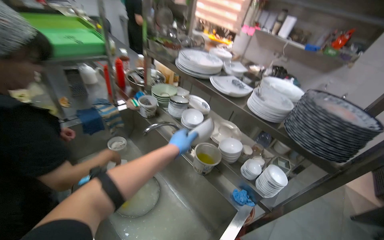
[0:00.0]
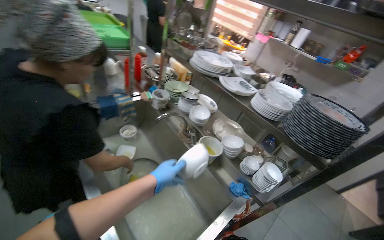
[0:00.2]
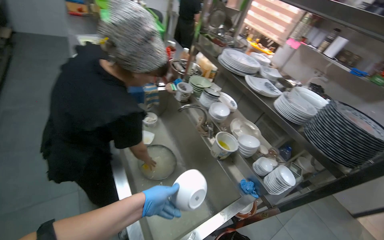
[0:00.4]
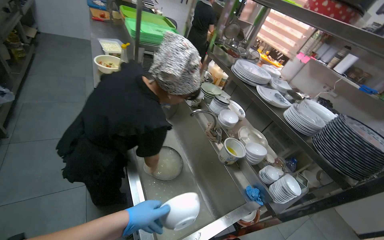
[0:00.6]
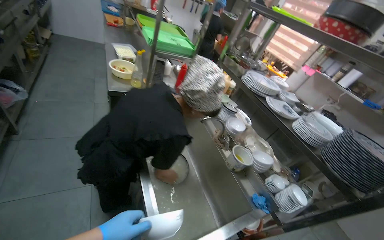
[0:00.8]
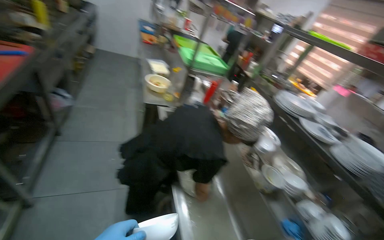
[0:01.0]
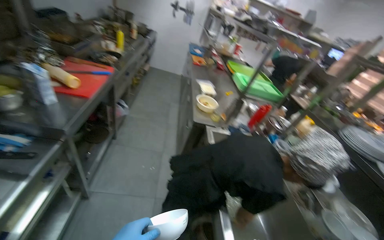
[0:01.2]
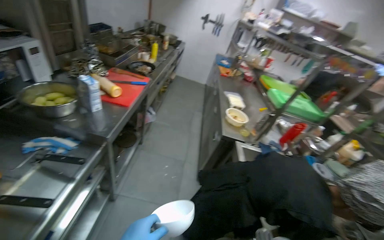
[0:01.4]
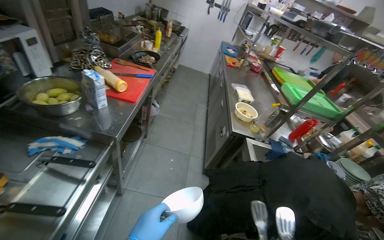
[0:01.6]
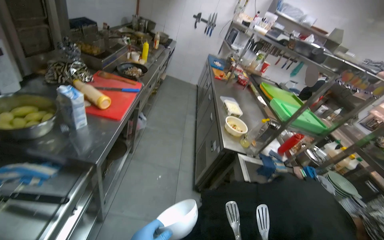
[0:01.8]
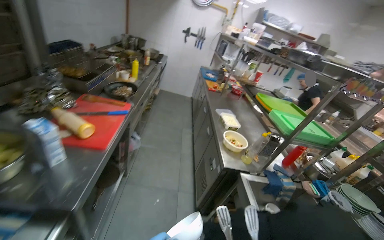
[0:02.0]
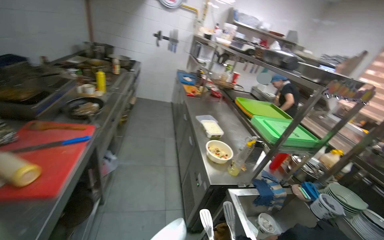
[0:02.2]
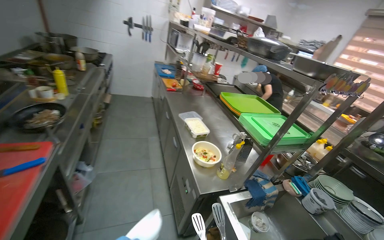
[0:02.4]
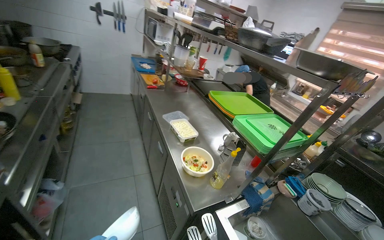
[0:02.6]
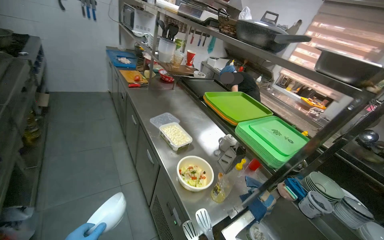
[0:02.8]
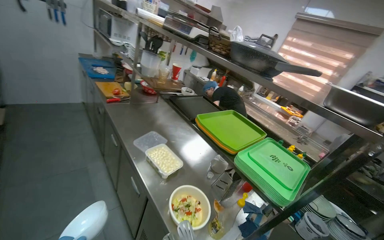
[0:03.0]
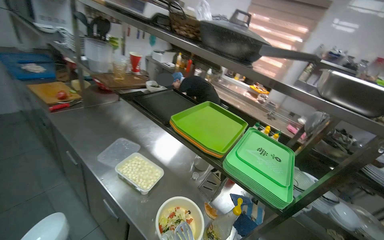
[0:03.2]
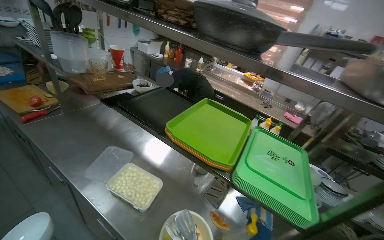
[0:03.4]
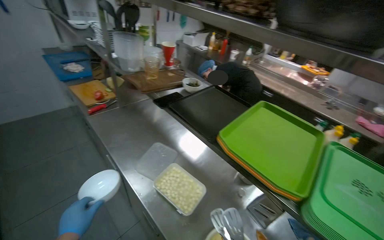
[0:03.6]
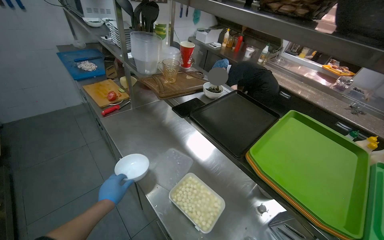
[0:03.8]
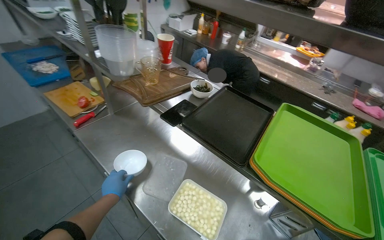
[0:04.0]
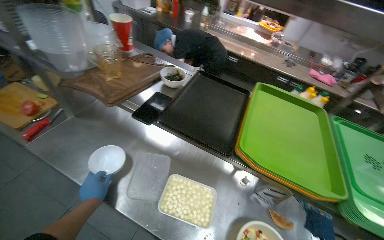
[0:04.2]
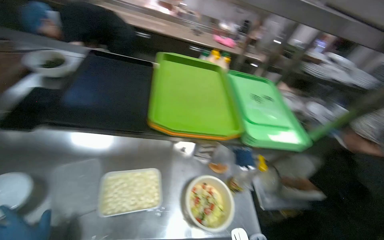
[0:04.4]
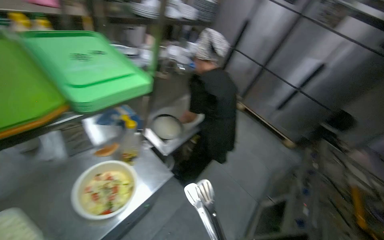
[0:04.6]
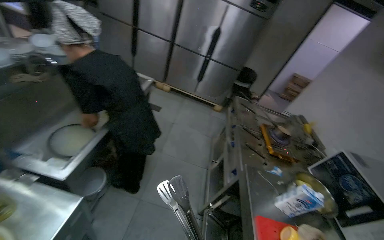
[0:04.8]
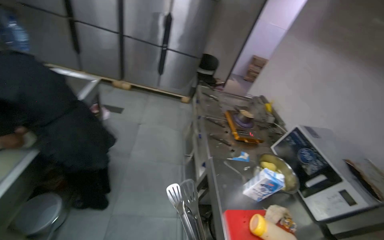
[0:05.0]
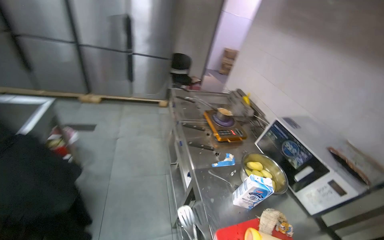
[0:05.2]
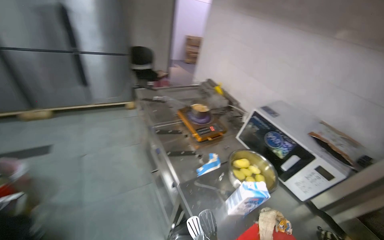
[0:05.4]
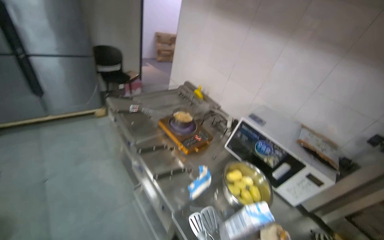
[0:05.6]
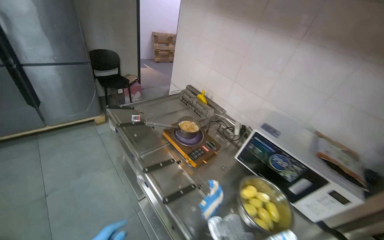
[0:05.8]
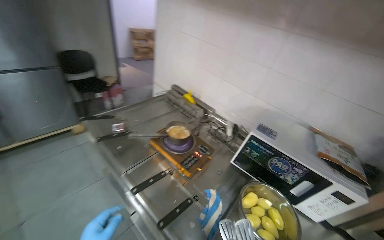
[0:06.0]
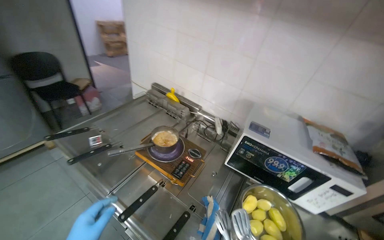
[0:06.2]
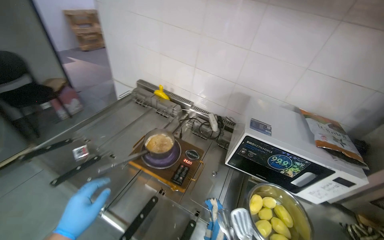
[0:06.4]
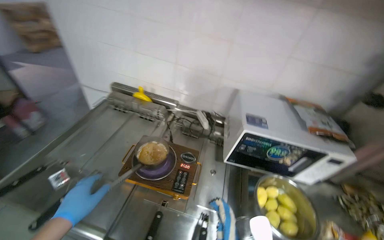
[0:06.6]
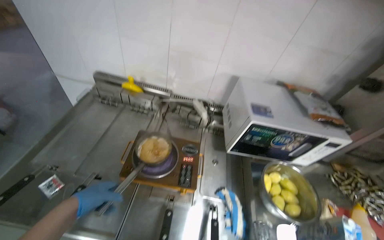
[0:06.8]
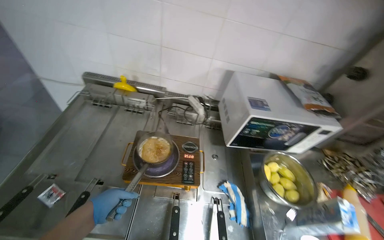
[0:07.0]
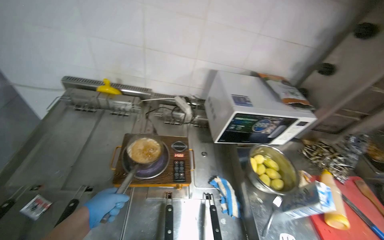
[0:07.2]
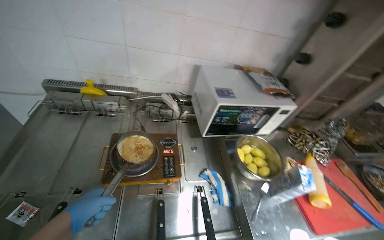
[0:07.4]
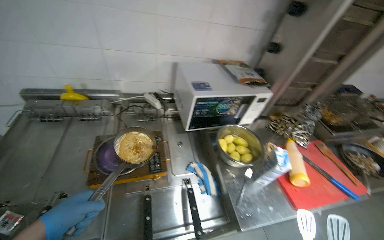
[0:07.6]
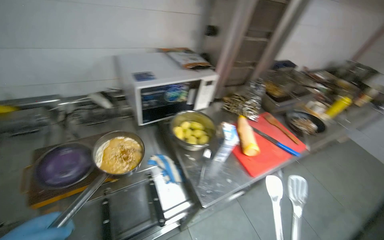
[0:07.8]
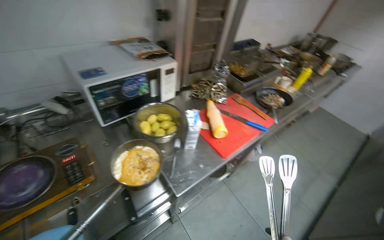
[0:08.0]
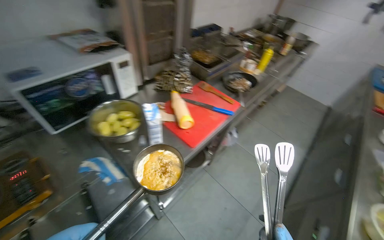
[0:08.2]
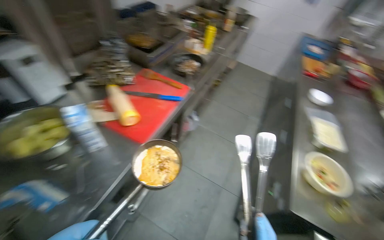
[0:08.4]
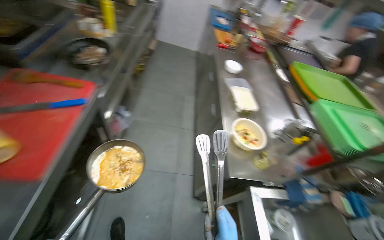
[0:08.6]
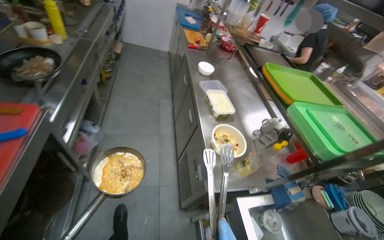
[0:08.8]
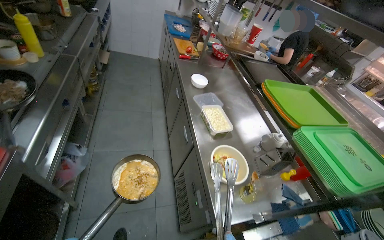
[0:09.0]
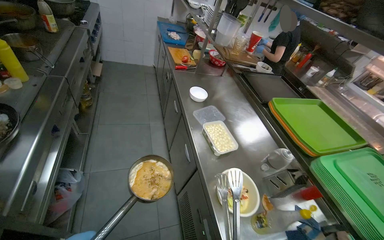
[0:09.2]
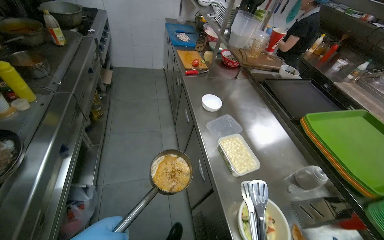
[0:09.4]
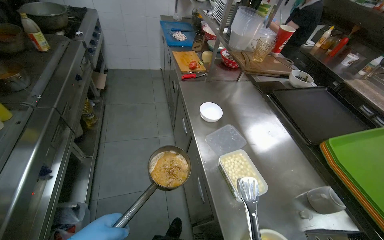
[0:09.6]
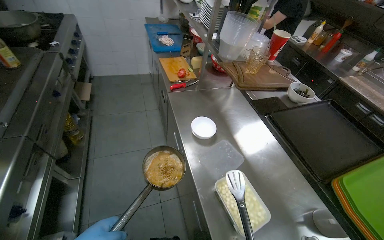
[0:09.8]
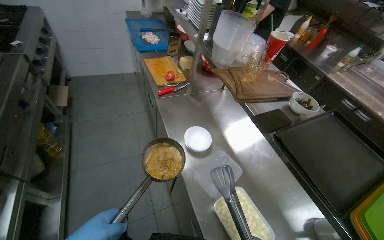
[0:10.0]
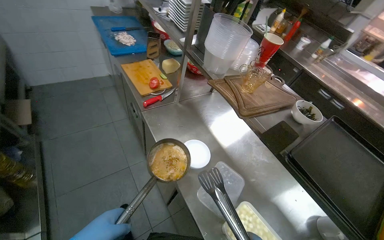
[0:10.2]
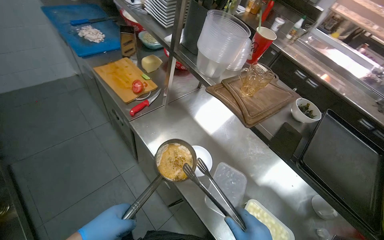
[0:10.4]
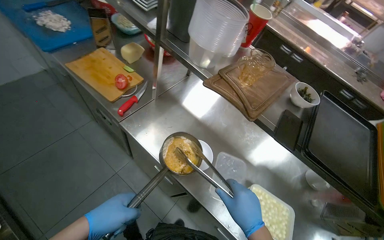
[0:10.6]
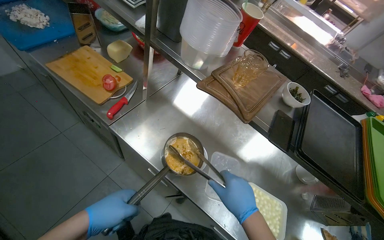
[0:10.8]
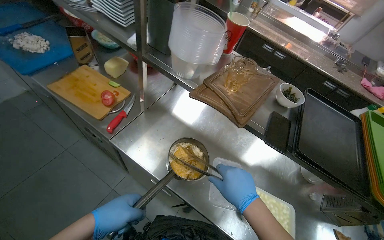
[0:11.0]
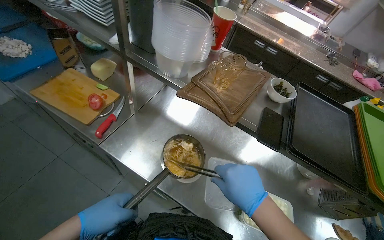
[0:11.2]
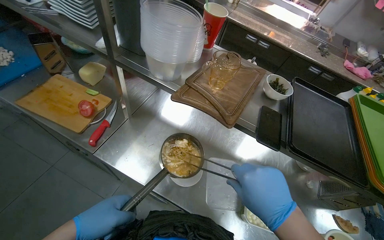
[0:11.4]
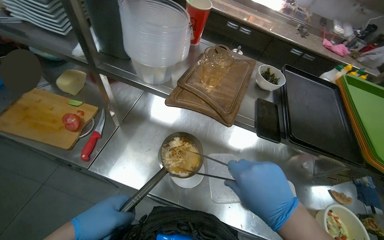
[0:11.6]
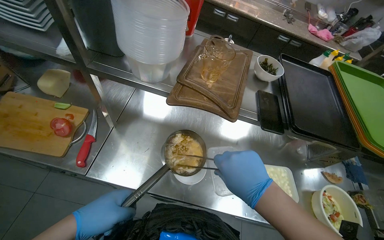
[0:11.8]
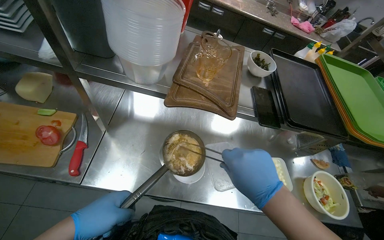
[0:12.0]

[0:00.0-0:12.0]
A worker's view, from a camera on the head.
Job: preparing food.
The whole recording: Peeling carrots and performing other tasks. The worker peels the carrots and performs other tasks in between.
0:00.0 to 0:01.6: The wearer moves approximately 70 cm. The wearer looks approximately 50 degrees further to the left. The wearer looks approximately 15 degrees further upward.
0:01.6 to 0:03.0: The camera is carried roughly 1 m. The wearer looks roughly 45 degrees further to the right.
0:03.0 to 0:04.4: The wearer moves approximately 60 cm. The head turns to the right by roughly 55 degrees. The view tips downward by about 30 degrees.
0:04.4 to 0:06.0: The head travels some 1 m. The head rotates some 130 degrees to the right. The view tilts some 25 degrees downward.
0:06.0 to 0:07.6: The head rotates some 55 degrees to the right. The view tips downward by some 20 degrees.
0:07.6 to 0:09.0: The head travels about 90 cm. The wearer looks approximately 90 degrees further to the right. The view tilts about 20 degrees downward.
0:09.0 to 0:10.4: The wearer moves approximately 1 m. The wearer's head swings some 30 degrees to the right. The view tips downward by about 15 degrees.
0:10.4 to 0:12.0: The head turns to the right by approximately 40 degrees. The wearer looks some 15 degrees further downward.

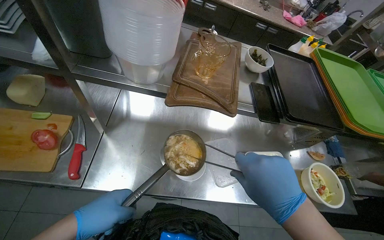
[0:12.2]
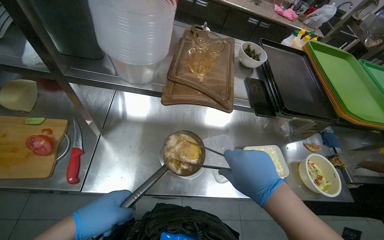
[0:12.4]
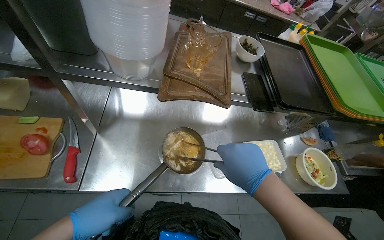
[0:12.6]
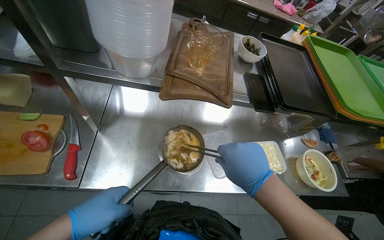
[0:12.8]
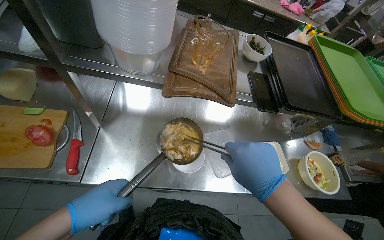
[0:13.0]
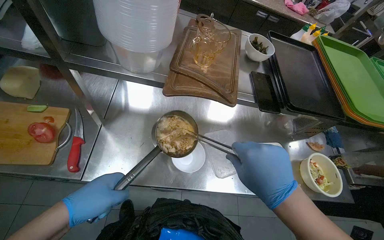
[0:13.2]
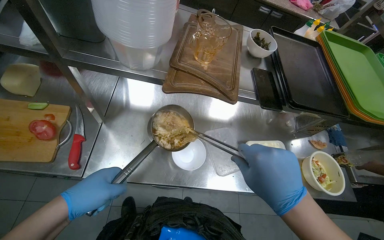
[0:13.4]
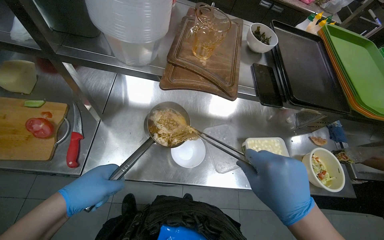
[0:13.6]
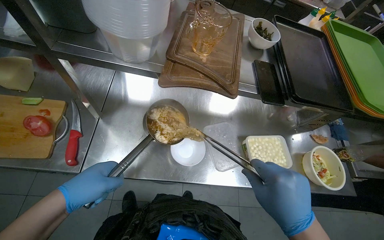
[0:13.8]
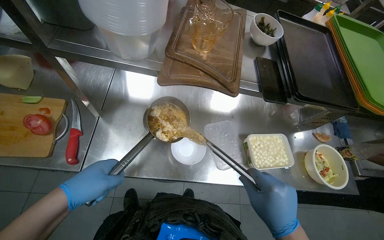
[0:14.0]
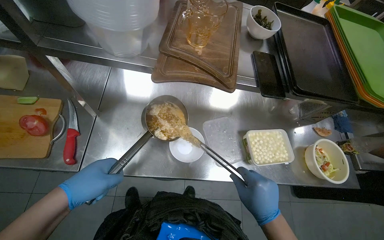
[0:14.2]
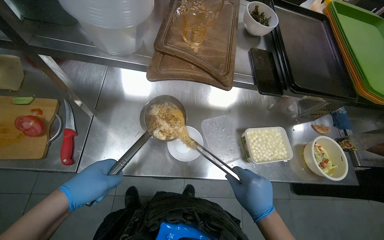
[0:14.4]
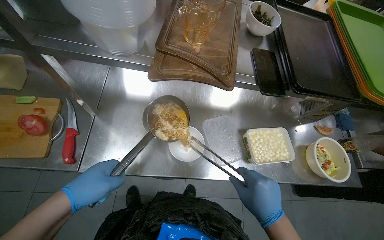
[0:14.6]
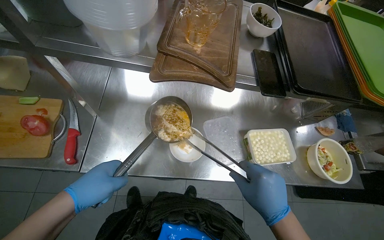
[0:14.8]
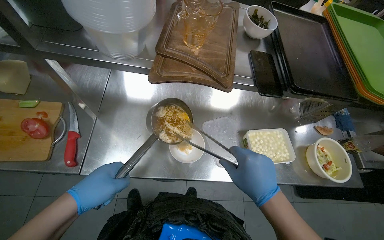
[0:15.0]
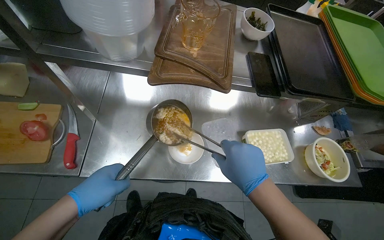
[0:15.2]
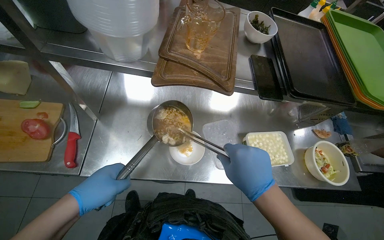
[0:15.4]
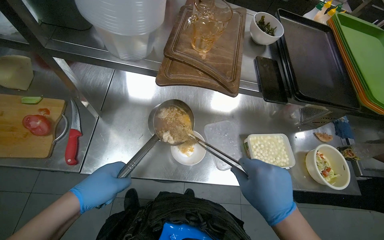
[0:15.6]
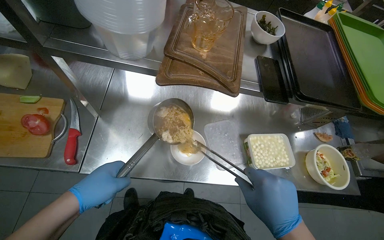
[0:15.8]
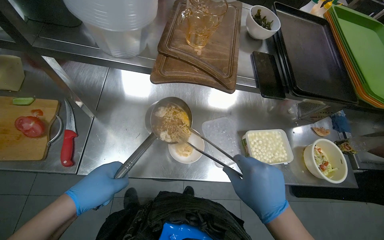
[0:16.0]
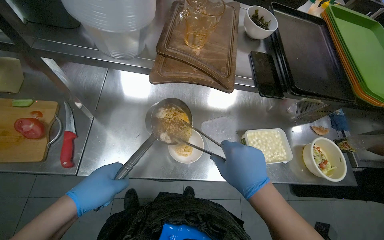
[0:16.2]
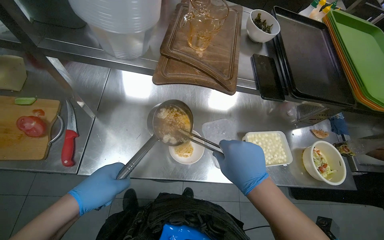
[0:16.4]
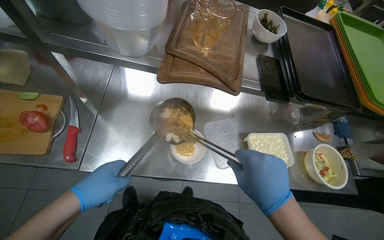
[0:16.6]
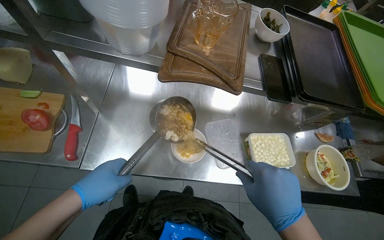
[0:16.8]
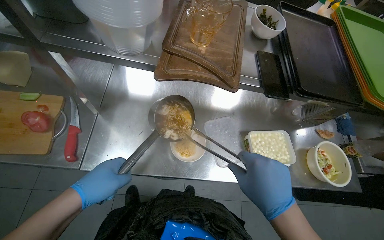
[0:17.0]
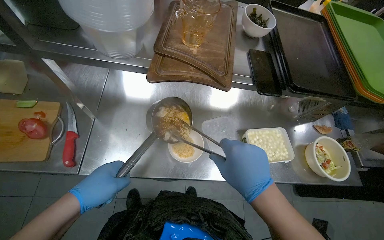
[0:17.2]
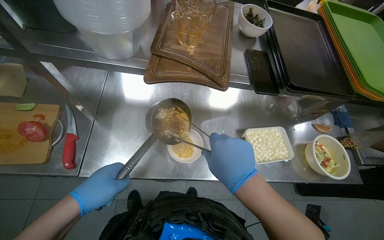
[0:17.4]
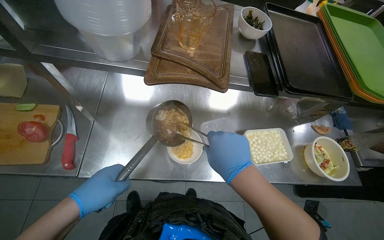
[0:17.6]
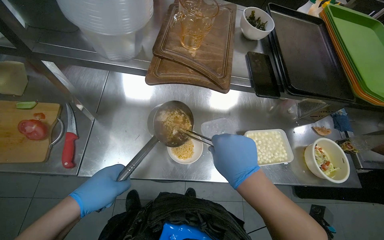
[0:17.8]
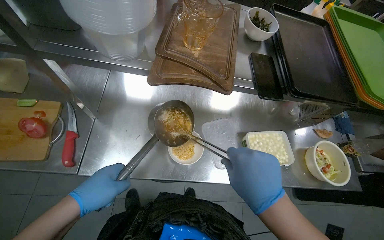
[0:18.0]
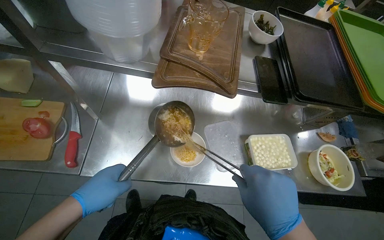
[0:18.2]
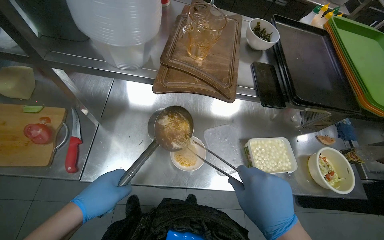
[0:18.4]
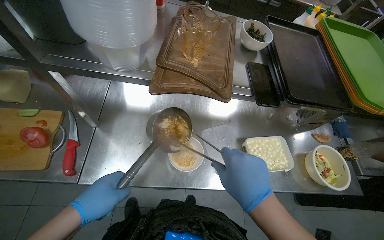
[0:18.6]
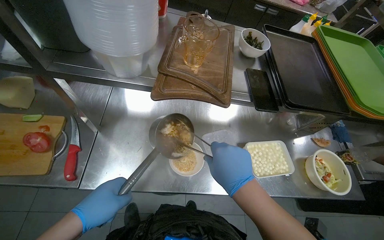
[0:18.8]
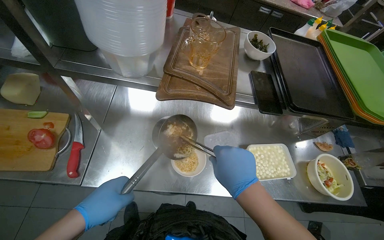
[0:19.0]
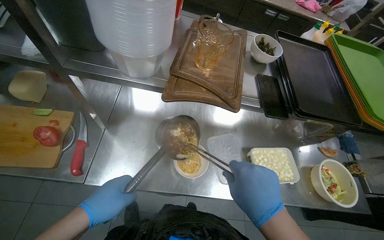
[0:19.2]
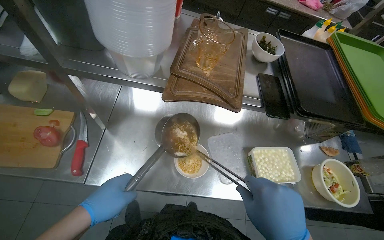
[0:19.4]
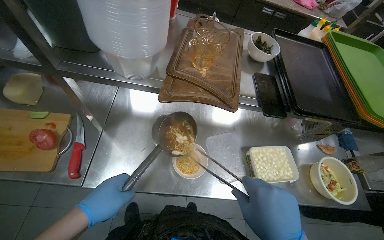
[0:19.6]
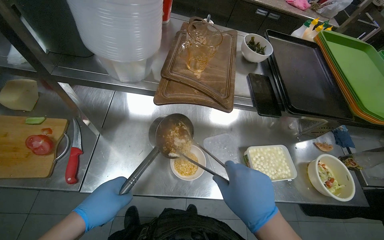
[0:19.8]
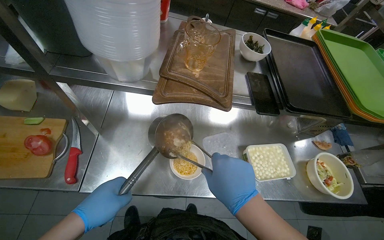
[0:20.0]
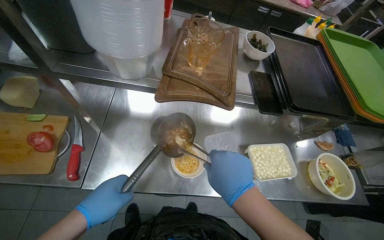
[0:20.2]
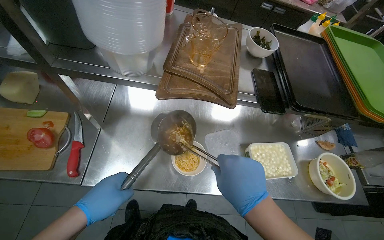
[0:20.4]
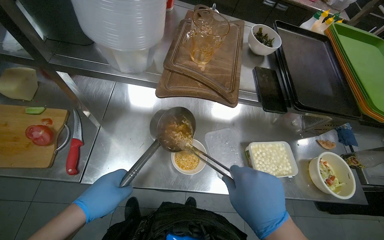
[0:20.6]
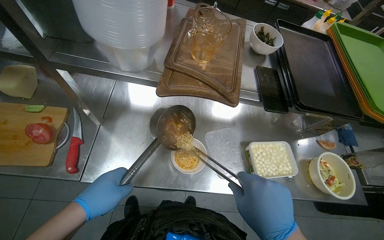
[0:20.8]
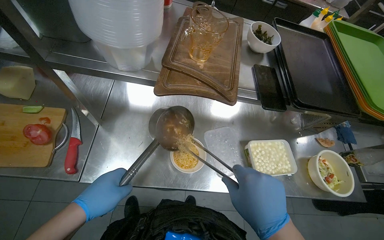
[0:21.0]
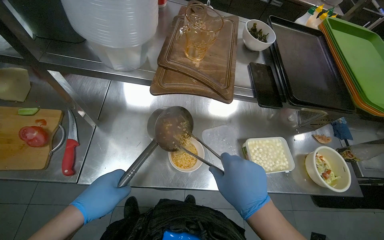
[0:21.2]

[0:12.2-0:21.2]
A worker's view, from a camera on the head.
Job: preparing food.
The whole recording: Peeling carrots and performing other tasks. The worker peels the carrots and performs other tasks in between.
0:12.2 to 0:13.8: The hands stay close to where they were, moving slightly.
0:15.2 to 0:18.2: The hands are busy where they are.
0:19.8 to 0:21.2: The hands make small movements and keep their place.